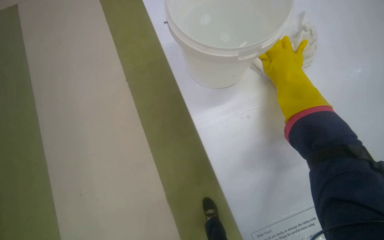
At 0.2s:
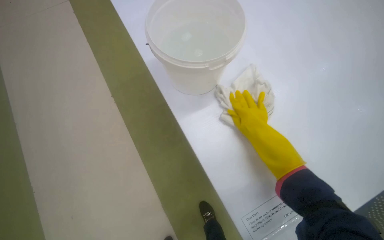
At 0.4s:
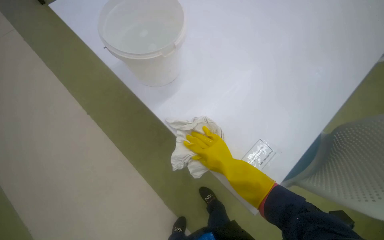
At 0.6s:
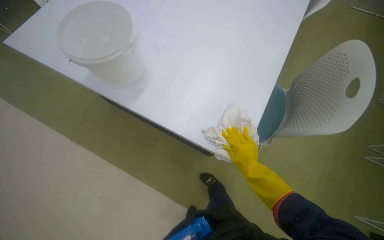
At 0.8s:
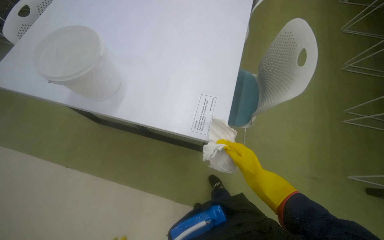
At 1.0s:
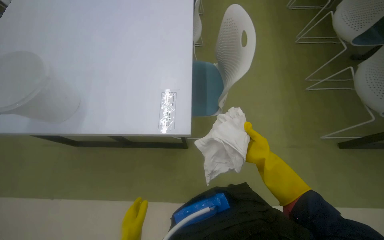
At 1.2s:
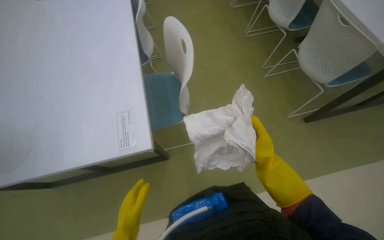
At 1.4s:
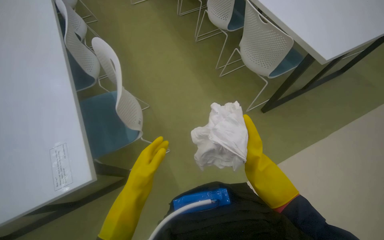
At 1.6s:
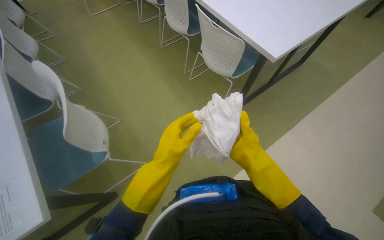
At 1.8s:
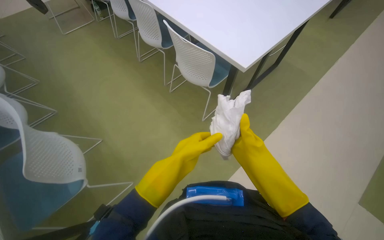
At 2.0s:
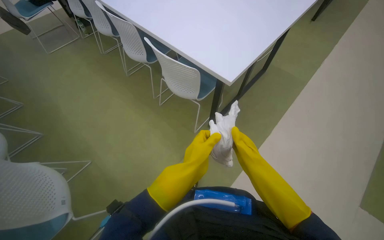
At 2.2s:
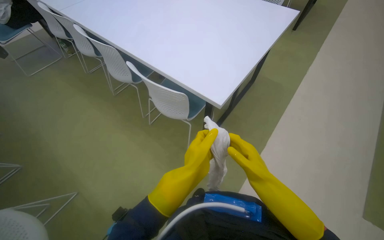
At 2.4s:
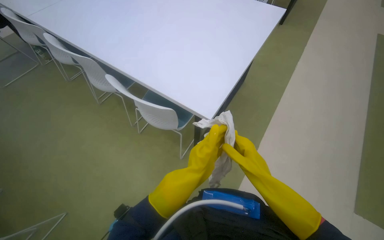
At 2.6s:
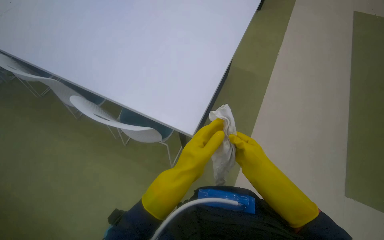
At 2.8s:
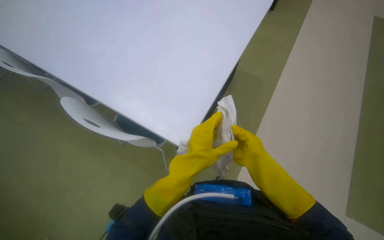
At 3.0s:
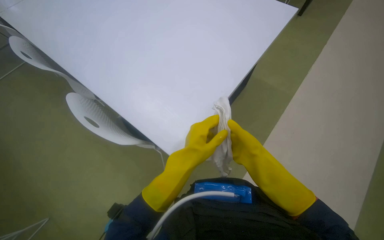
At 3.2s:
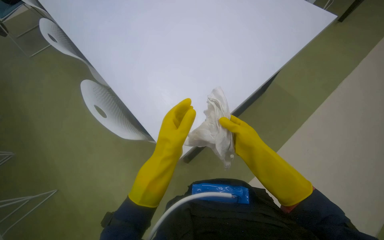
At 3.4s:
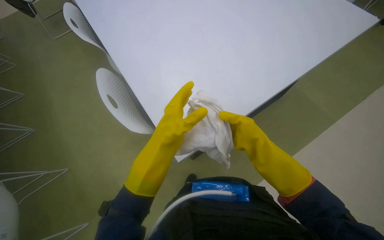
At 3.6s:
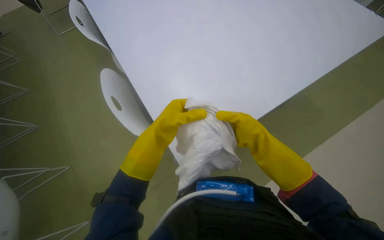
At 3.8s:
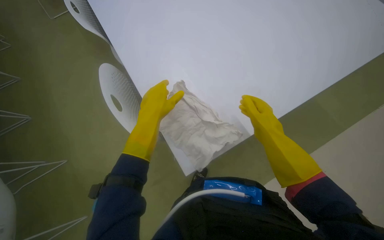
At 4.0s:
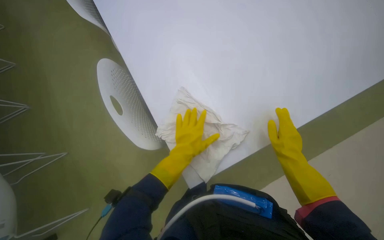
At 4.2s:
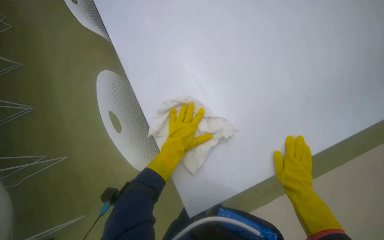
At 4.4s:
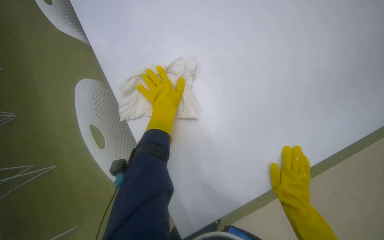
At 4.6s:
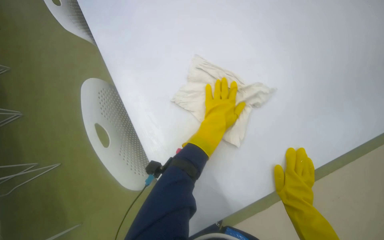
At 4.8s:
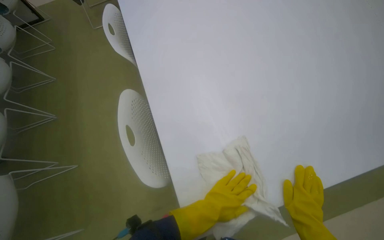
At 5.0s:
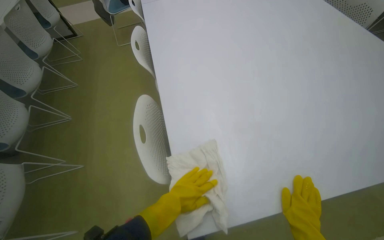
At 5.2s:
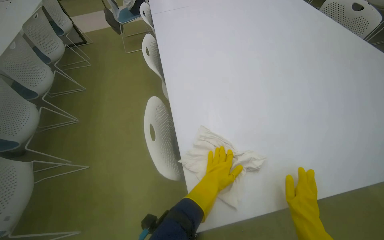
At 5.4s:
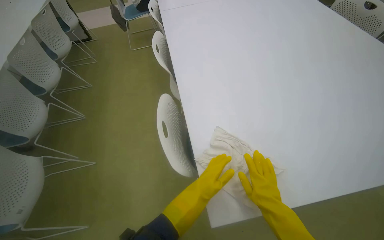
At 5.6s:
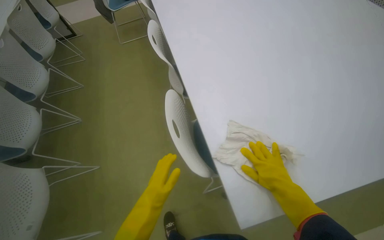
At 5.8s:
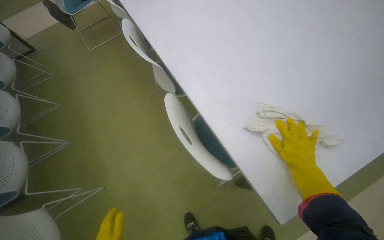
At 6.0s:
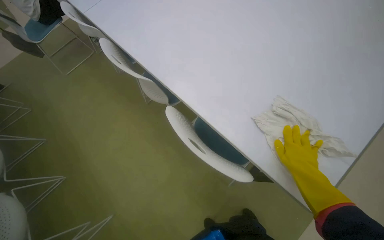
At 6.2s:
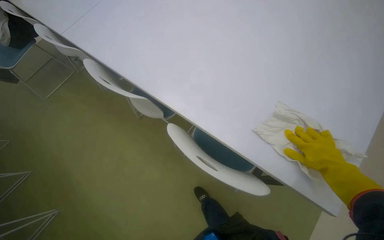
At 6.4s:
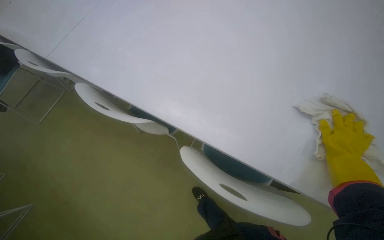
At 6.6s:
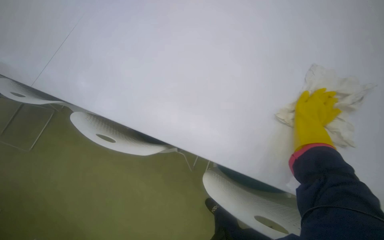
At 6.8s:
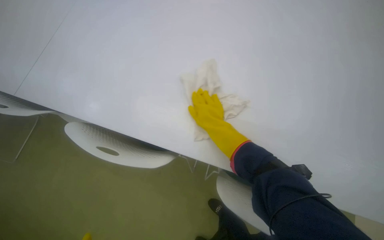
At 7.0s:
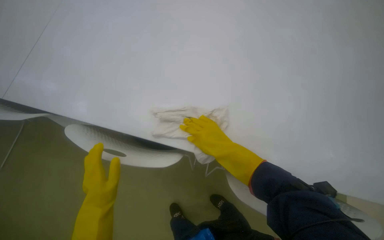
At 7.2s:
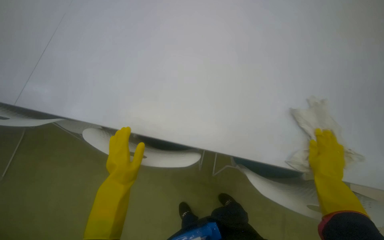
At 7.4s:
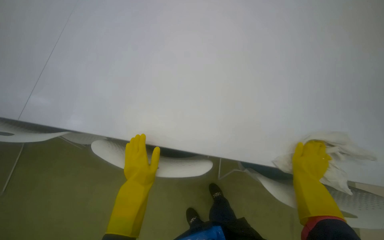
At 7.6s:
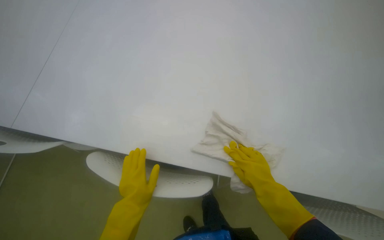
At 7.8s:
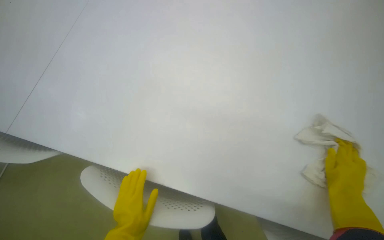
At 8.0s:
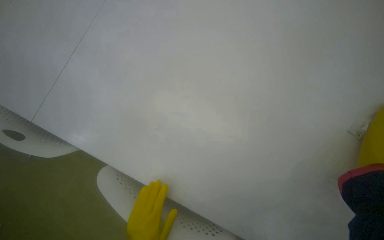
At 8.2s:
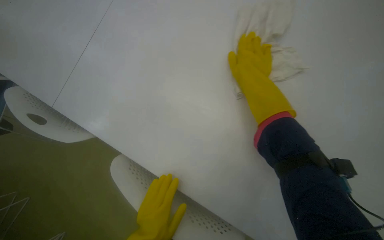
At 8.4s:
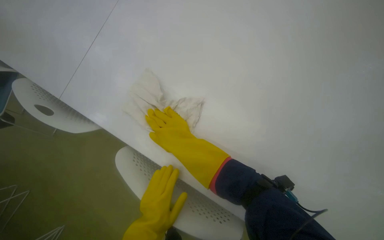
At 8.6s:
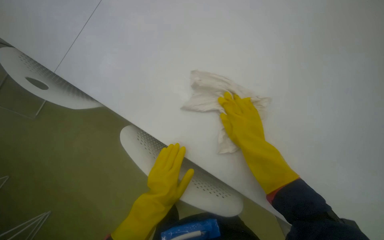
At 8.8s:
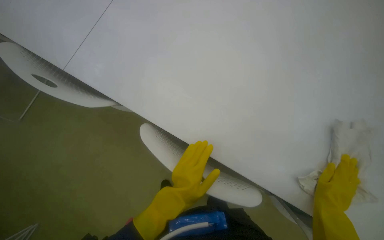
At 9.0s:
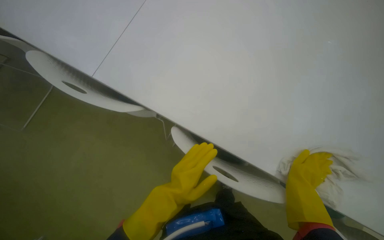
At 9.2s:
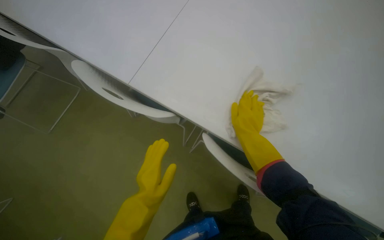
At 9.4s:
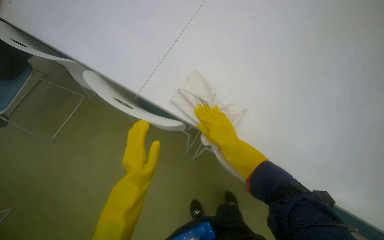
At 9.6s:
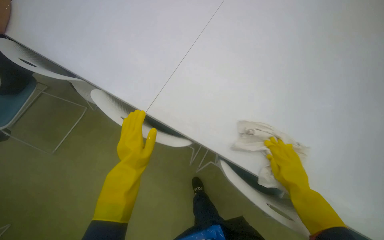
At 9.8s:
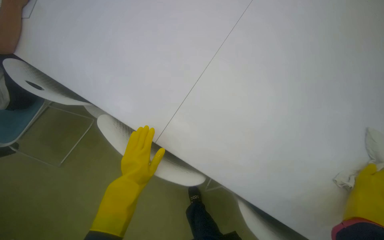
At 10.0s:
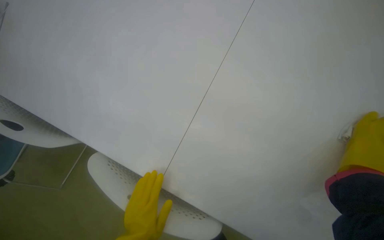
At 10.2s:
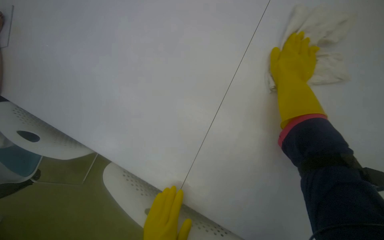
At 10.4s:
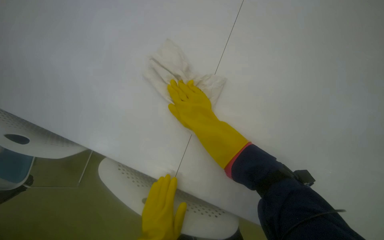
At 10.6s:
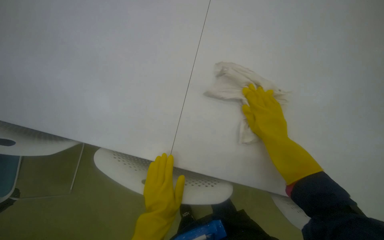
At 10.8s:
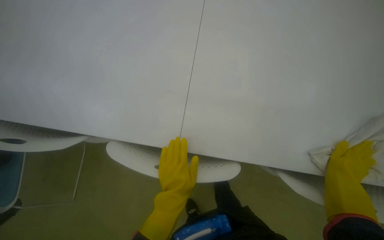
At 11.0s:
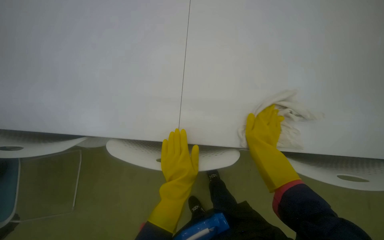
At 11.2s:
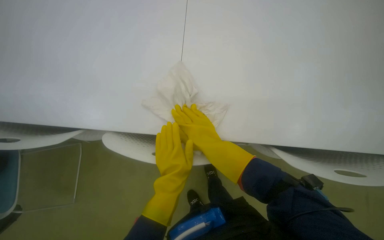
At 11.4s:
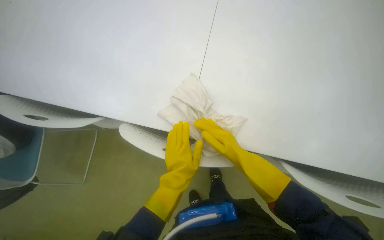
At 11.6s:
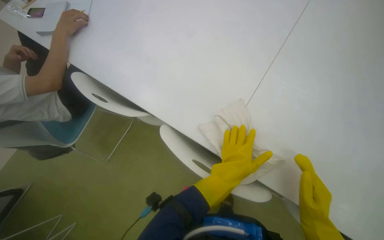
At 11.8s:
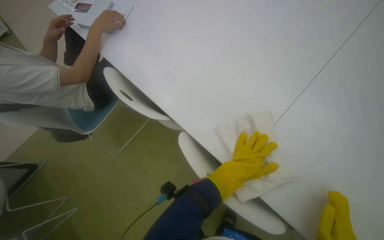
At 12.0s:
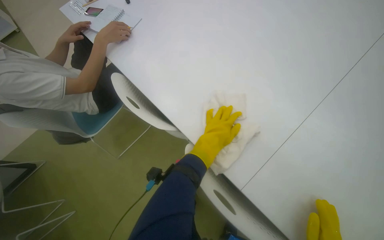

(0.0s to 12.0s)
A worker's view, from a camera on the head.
Job: wiping surfaces.
The whole recording: Cleaning table surface. The worker wipes the table surface with a cloth.
0.0s - 1.6s: The wearer moves about 70 cm. The wearer looks approximately 60 degrees further to the right.
1.6s - 3.0s: The camera is carried some 50 cm. The wearer looks some 35 degrees further to the right.
3.0s - 4.4s: The view tilts approximately 10 degrees upward. The right hand goes some 30 cm down the picture. The left hand goes some 10 cm farther from the camera.
7.6s - 9.0s: The head turns to the left by roughly 25 degrees. The camera pitches downward, by roughly 15 degrees.

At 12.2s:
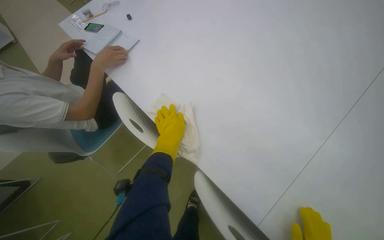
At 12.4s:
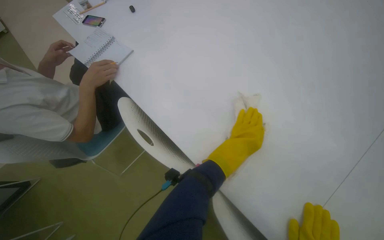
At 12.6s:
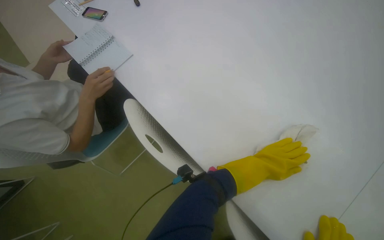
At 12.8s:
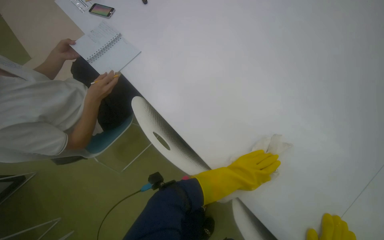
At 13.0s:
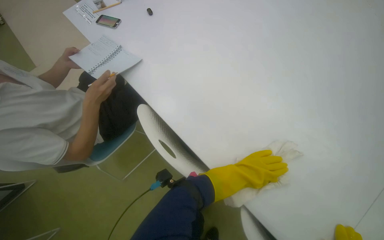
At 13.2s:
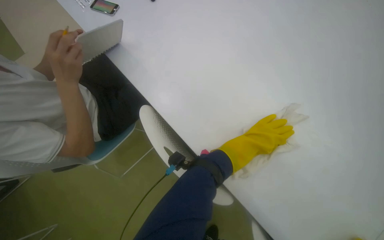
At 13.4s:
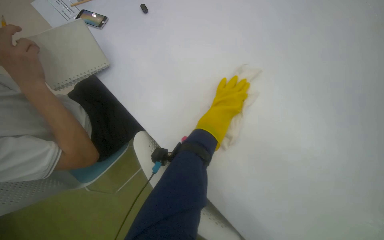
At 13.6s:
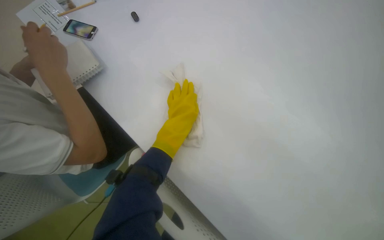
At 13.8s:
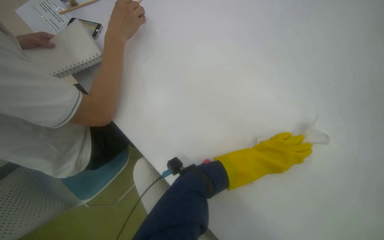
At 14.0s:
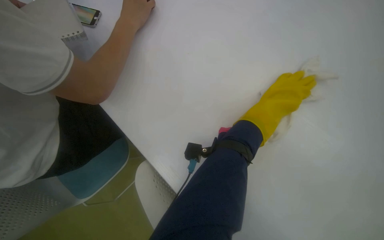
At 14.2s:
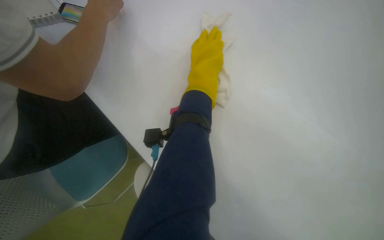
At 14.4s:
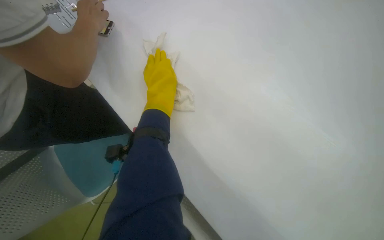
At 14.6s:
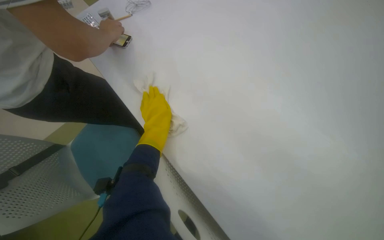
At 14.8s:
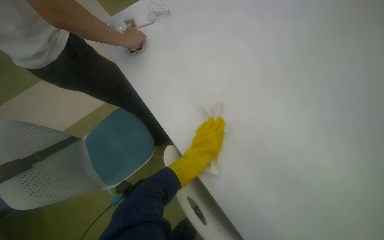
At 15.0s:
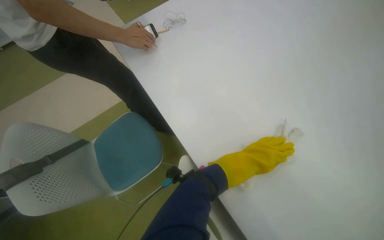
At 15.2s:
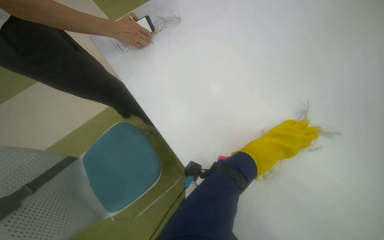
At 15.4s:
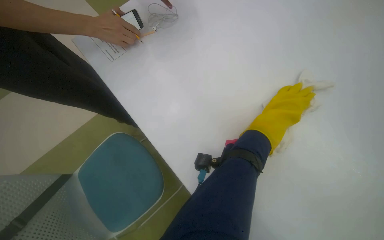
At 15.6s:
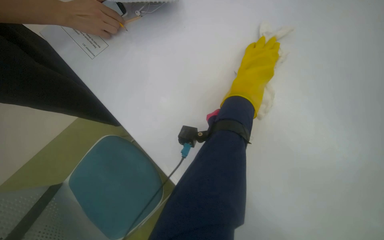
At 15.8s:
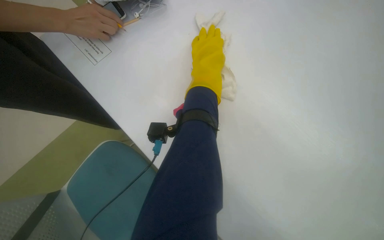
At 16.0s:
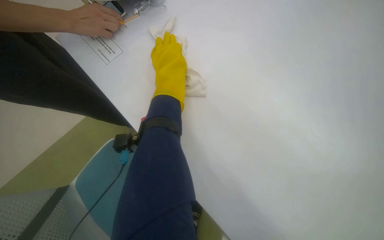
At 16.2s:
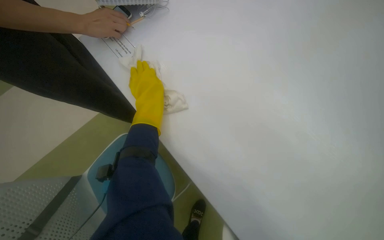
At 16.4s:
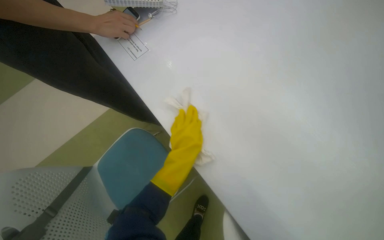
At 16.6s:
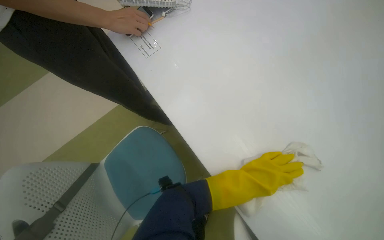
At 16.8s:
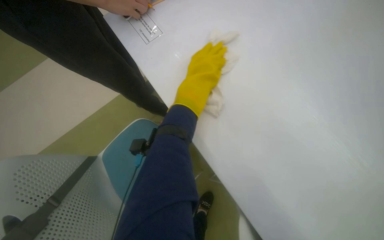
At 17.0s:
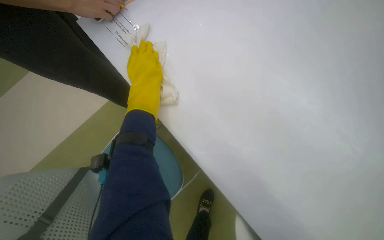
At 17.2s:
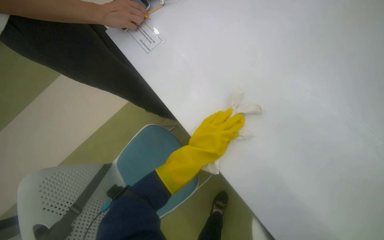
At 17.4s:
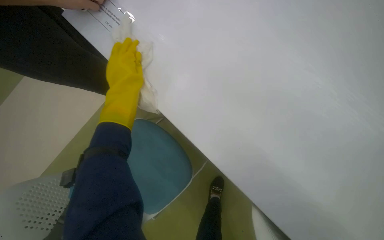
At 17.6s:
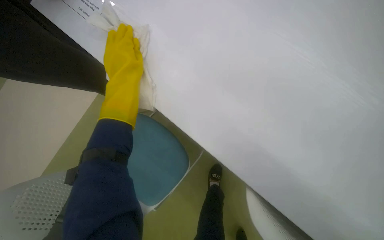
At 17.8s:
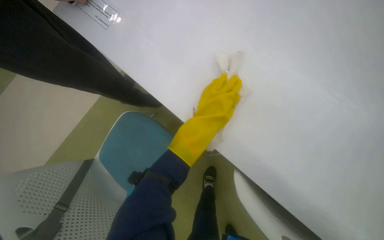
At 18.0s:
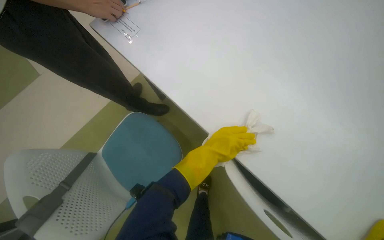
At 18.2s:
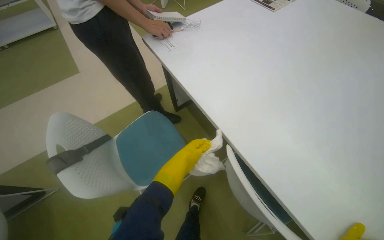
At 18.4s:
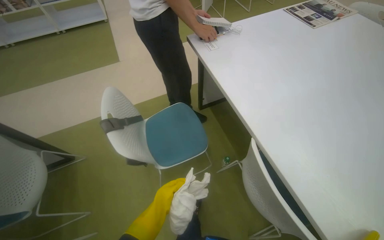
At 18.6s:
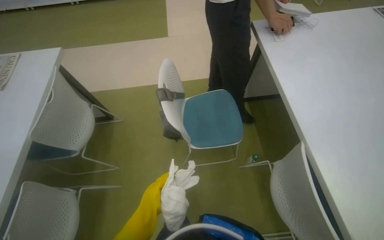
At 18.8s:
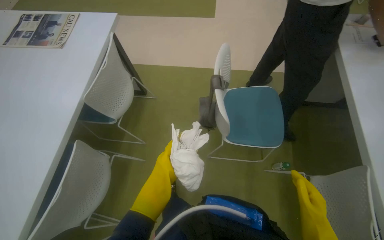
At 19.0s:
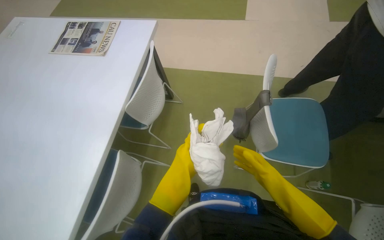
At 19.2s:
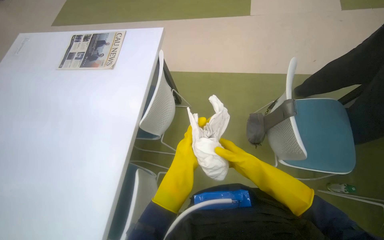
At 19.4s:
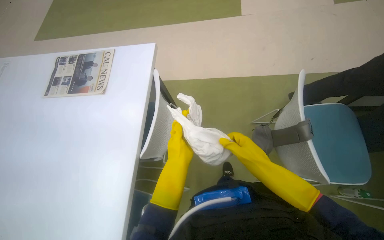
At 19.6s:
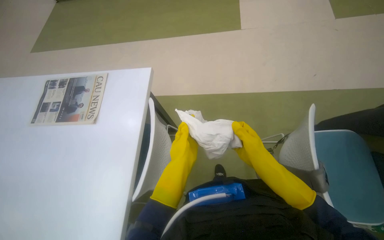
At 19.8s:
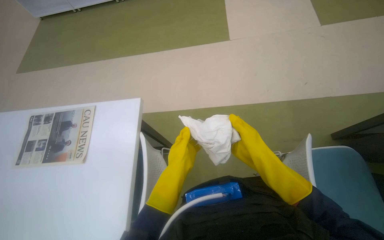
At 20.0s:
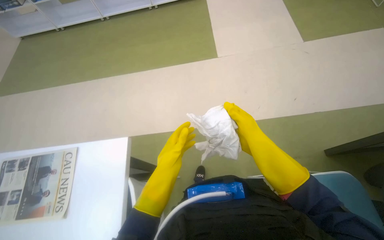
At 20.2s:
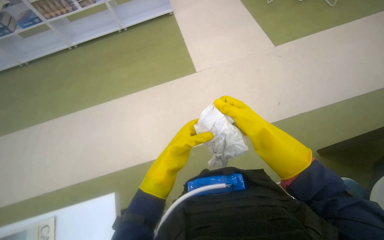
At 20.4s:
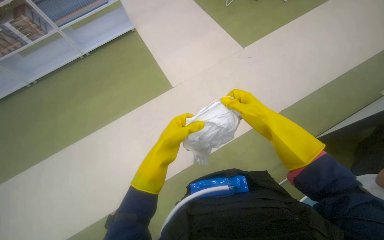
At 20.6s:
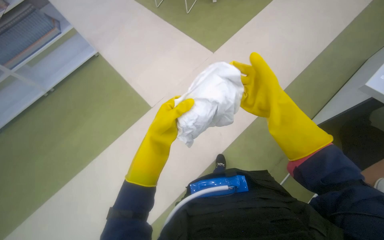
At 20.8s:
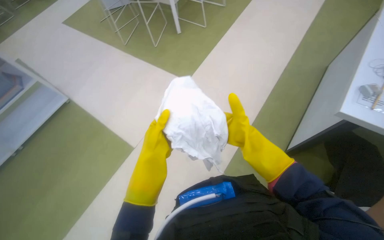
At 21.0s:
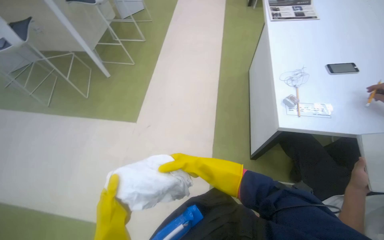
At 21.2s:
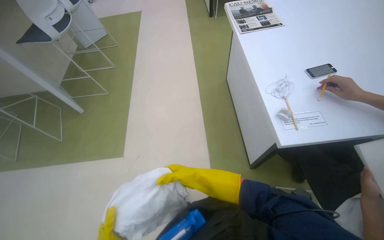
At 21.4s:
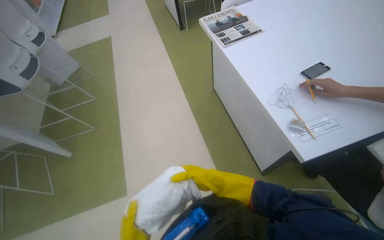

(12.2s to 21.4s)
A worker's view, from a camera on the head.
Job: wiping surfaces.
The whole recording: Cleaning table surface. The worker wipes the table surface with a cloth.
18.4s - 19.8s: The camera is carried about 80 cm. The head rotates approximately 25 degrees to the left.
19.8s - 21.4s: The camera is carried about 70 cm. The wearer's head swings about 60 degrees to the right.
